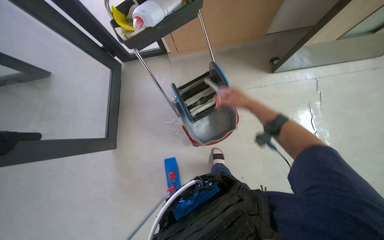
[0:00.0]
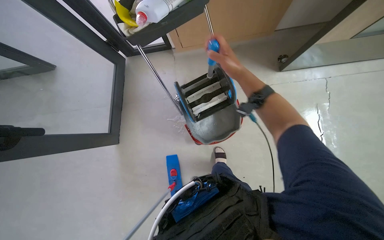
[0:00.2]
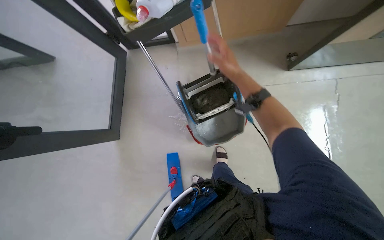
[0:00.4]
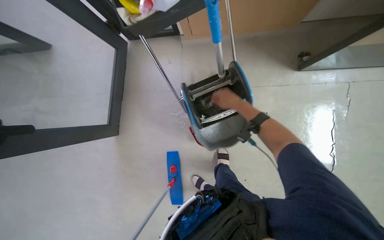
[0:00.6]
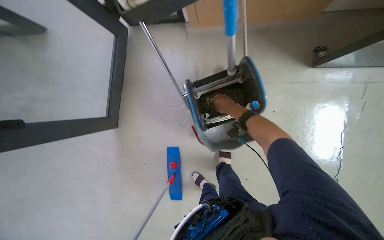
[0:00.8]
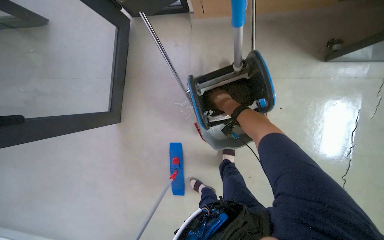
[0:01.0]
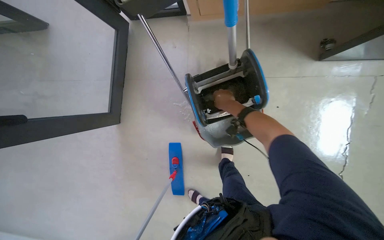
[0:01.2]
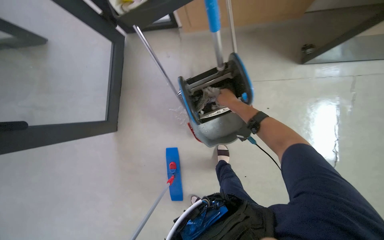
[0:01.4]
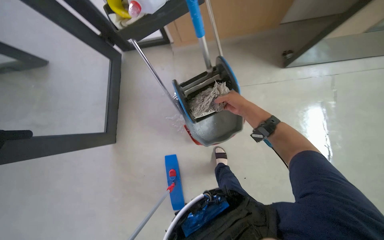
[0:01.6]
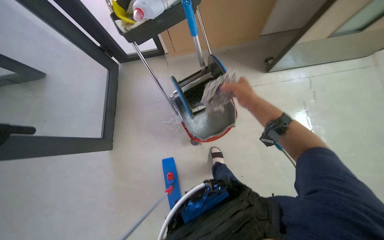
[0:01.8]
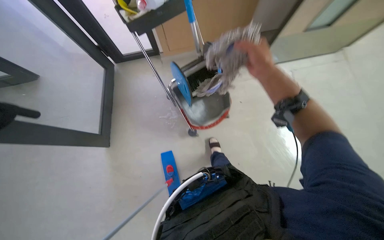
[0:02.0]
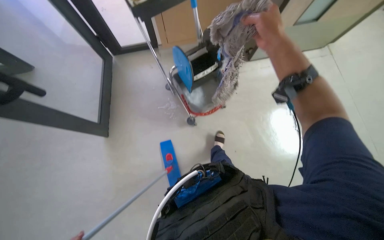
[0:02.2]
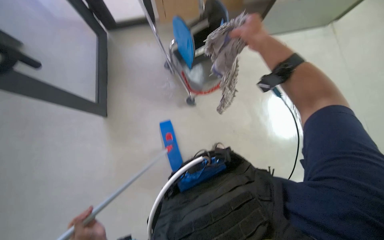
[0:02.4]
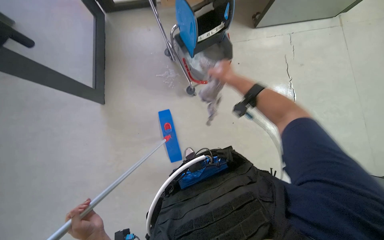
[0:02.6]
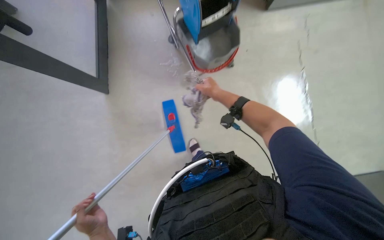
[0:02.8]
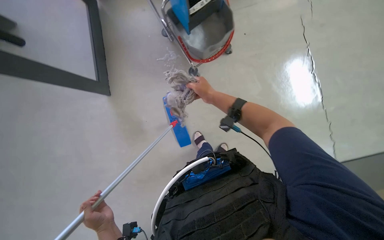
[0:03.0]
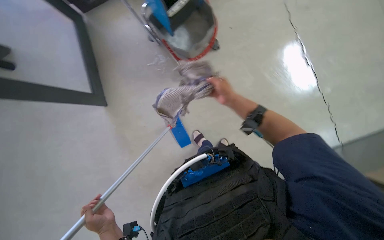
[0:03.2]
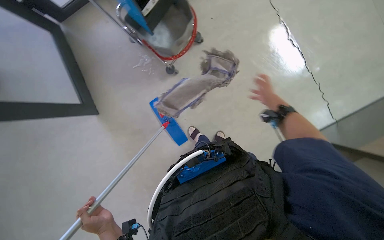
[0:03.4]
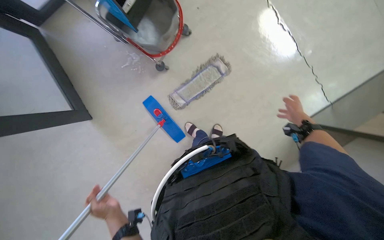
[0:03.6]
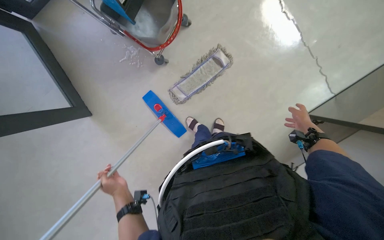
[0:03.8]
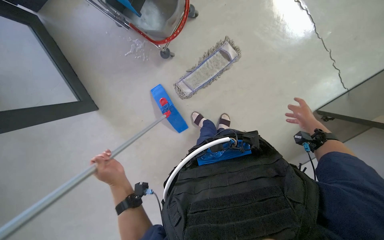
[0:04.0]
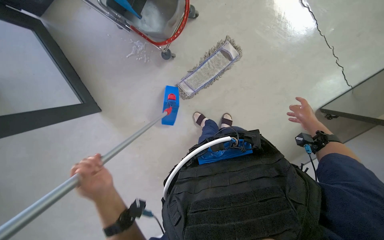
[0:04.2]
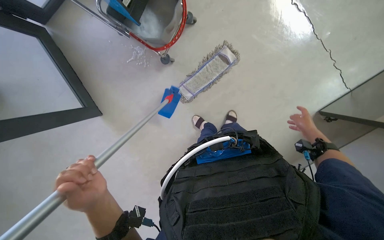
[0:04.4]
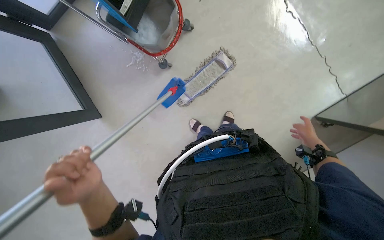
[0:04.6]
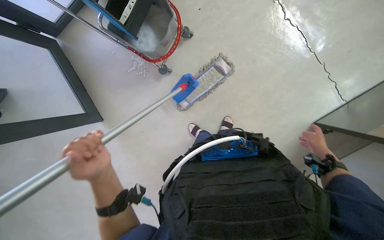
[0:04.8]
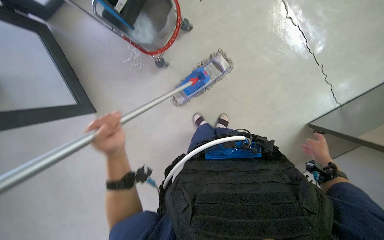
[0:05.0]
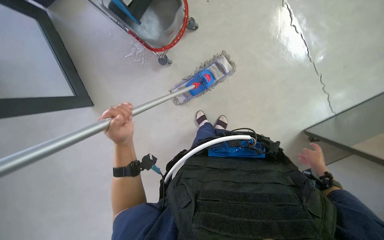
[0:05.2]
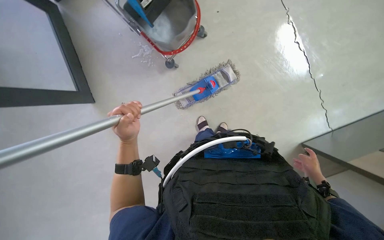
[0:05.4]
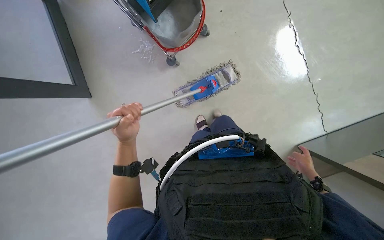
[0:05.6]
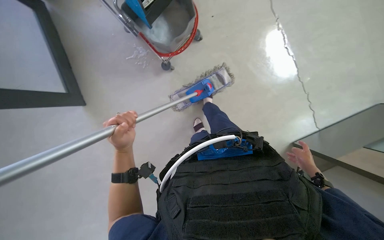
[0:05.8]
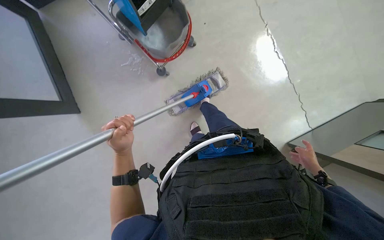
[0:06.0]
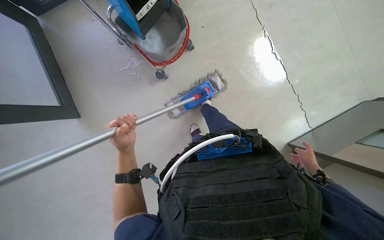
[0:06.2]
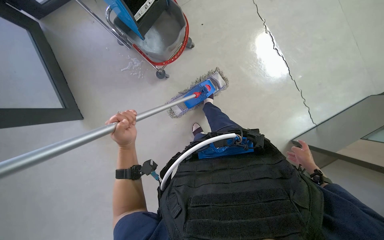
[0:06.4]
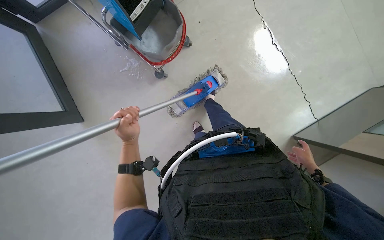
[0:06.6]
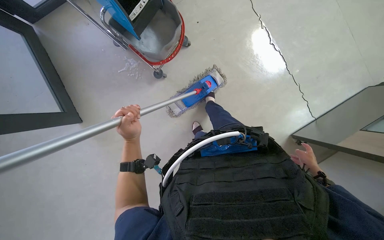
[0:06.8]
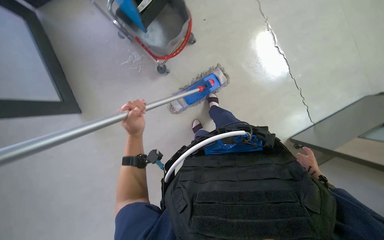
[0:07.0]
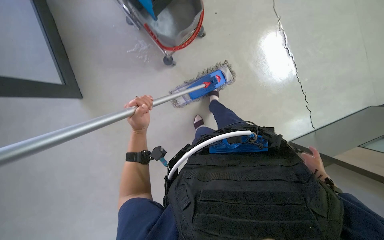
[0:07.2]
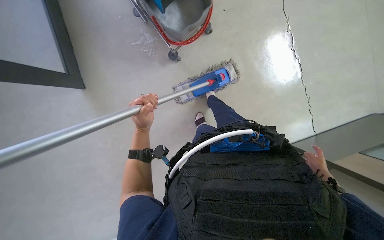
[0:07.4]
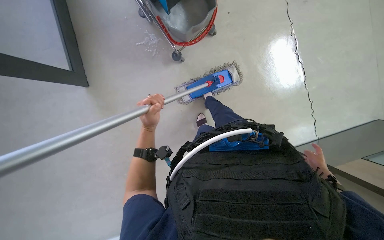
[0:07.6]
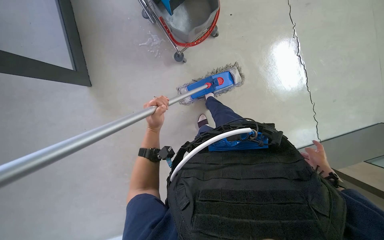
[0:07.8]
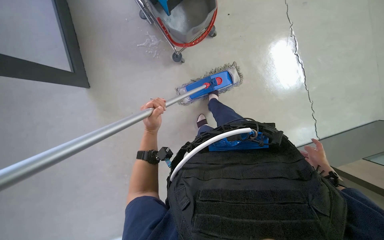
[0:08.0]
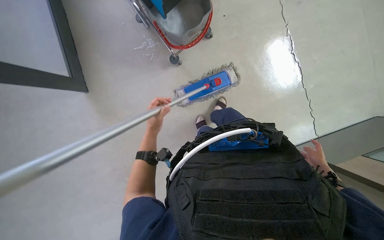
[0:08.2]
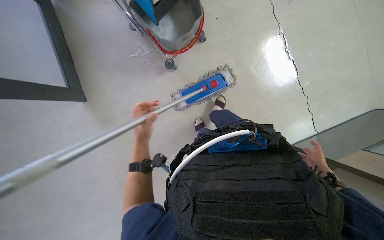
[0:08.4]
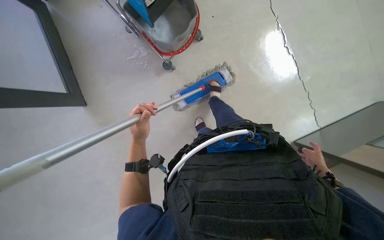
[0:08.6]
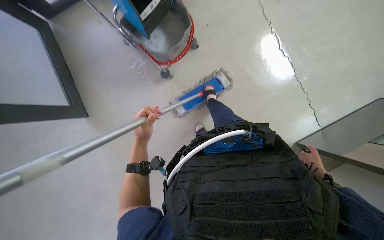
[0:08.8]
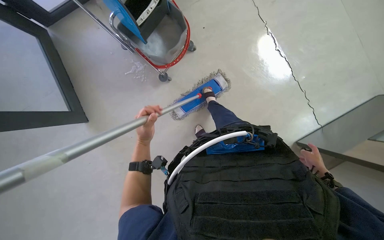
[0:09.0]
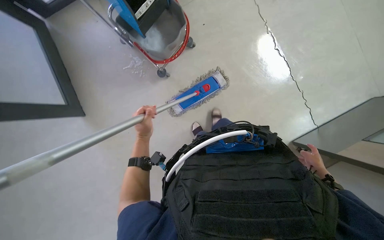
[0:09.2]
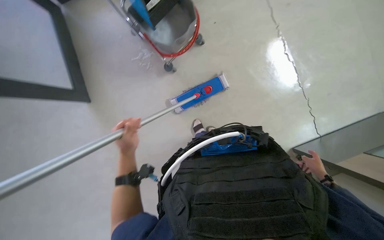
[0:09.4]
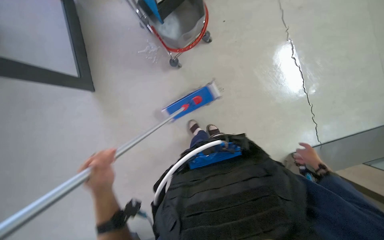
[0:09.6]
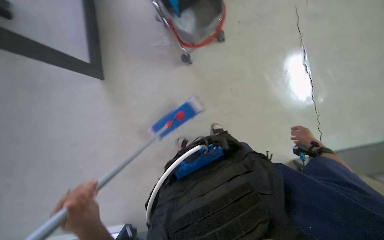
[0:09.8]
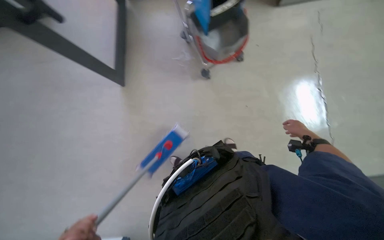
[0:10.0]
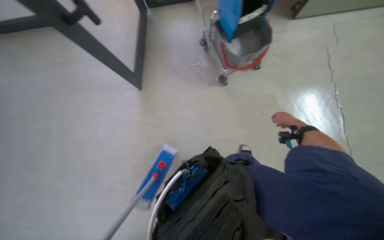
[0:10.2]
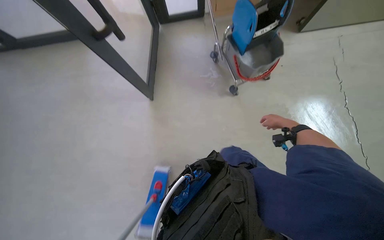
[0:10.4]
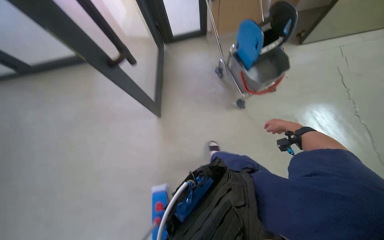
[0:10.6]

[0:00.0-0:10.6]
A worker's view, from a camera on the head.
Job: preparing cleaning supplies.
The whole recording: Cleaning and preparing mop. The worker removes the mop head, wrings it in the bucket, and reattaches it to the mop frame.
0:00.0 to 0:01.6: The right hand goes nearer to the camera and returns, about 10 cm each way.
0:01.6 to 0:03.0: The head travels roughly 50 cm.
0:03.0 to 0:04.6: The left hand moves up the picture and nearer to the camera, some 25 cm; the right hand goes some 50 cm to the right and down the picture.
0:04.6 to 0:06.0: The left hand is displaced farther from the camera by approximately 15 cm.
0:06.0 to 0:09.0: The hands stay close to where they were, moving slightly.
0:09.0 to 0:10.6: The wearer moves to the left, approximately 40 cm. The view tips upward by about 15 degrees.
